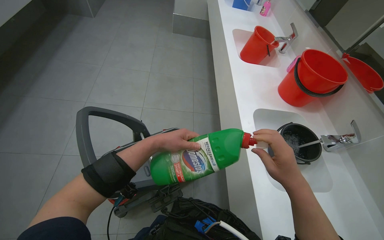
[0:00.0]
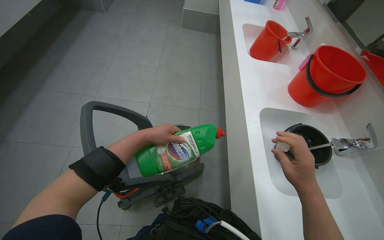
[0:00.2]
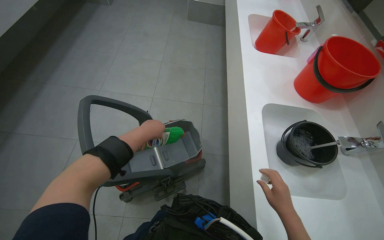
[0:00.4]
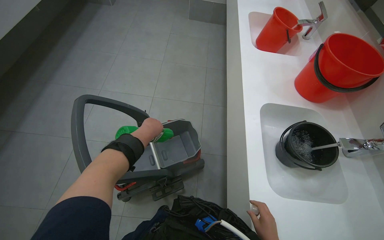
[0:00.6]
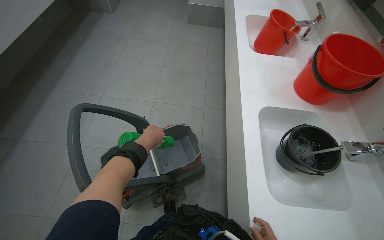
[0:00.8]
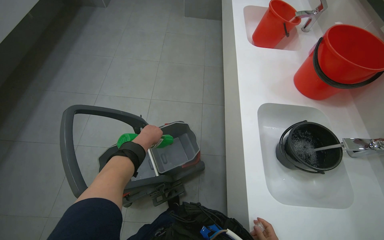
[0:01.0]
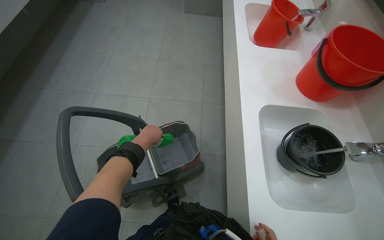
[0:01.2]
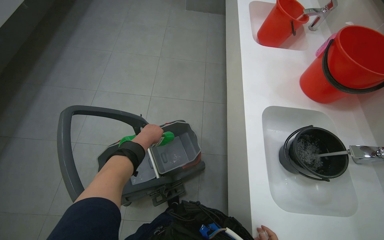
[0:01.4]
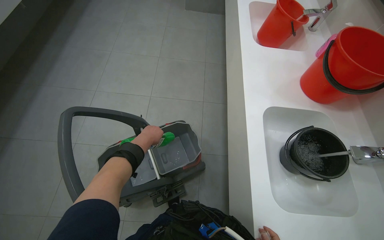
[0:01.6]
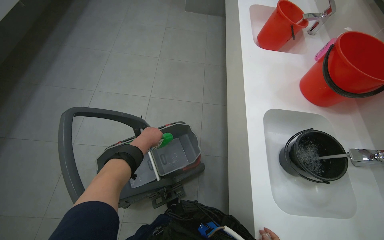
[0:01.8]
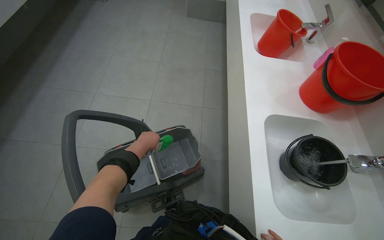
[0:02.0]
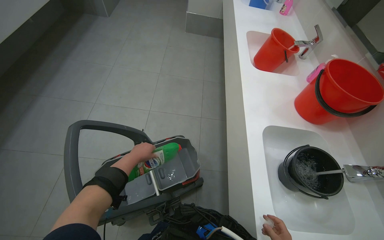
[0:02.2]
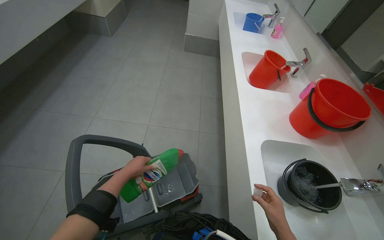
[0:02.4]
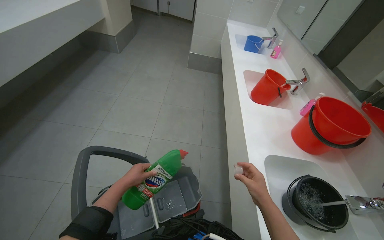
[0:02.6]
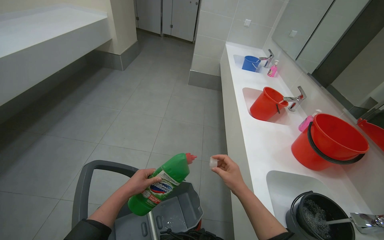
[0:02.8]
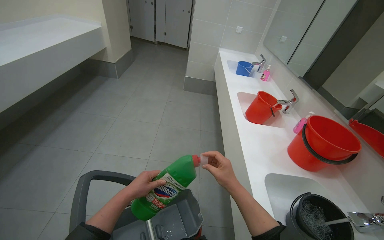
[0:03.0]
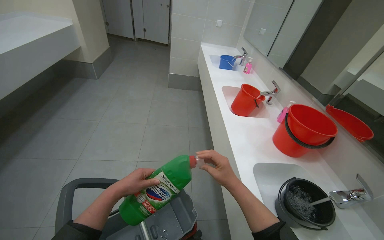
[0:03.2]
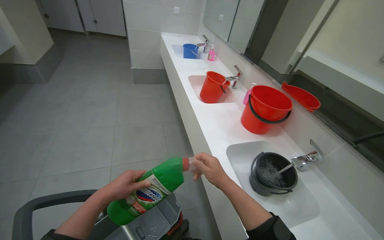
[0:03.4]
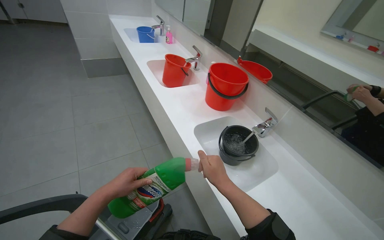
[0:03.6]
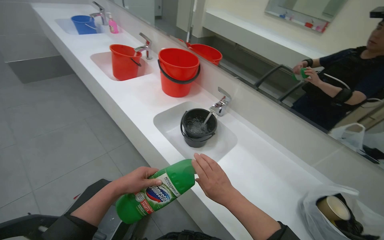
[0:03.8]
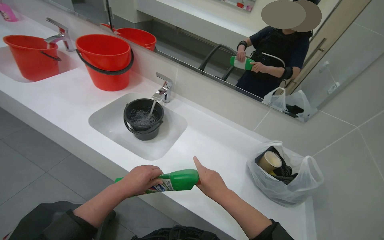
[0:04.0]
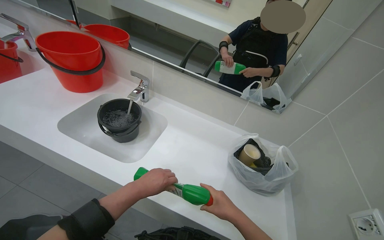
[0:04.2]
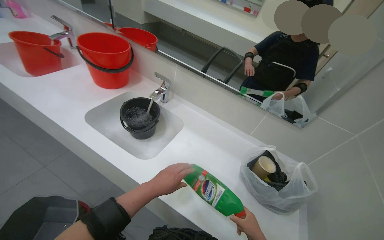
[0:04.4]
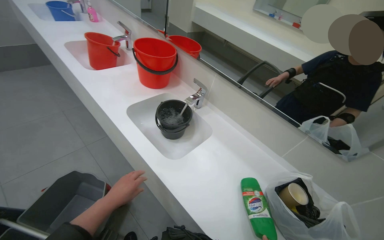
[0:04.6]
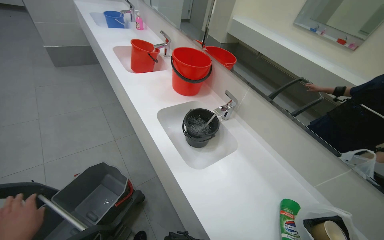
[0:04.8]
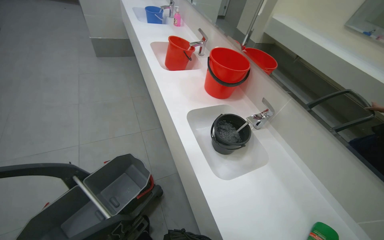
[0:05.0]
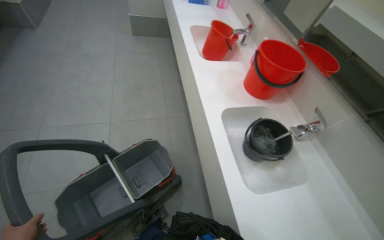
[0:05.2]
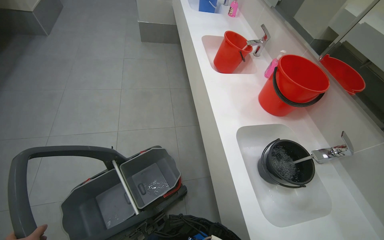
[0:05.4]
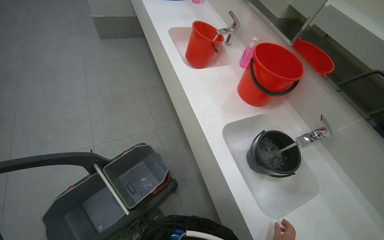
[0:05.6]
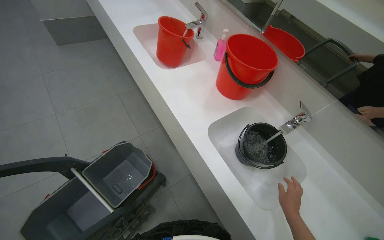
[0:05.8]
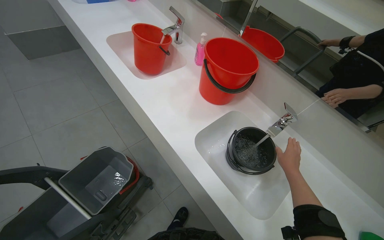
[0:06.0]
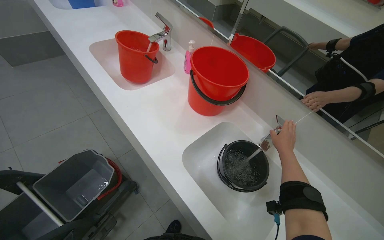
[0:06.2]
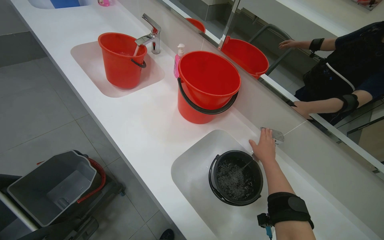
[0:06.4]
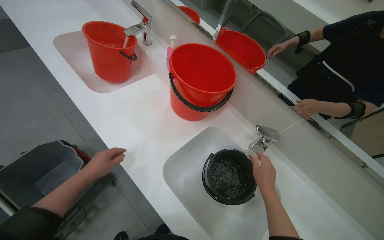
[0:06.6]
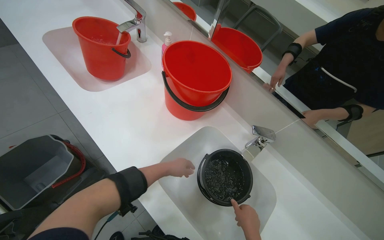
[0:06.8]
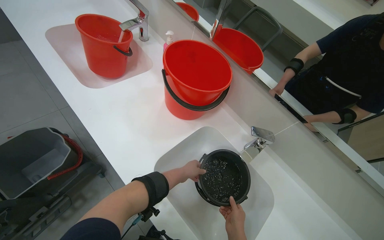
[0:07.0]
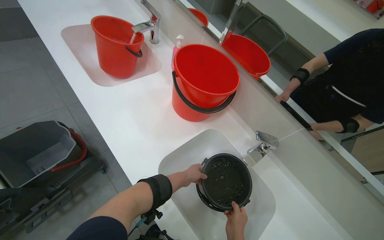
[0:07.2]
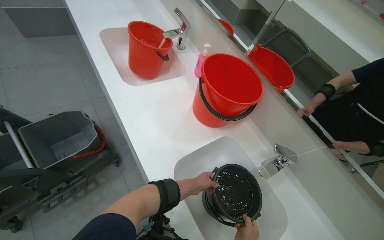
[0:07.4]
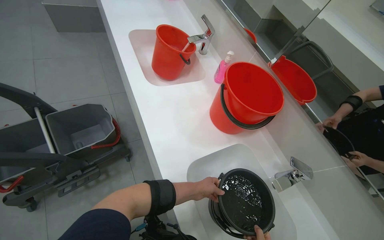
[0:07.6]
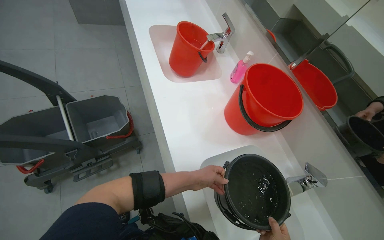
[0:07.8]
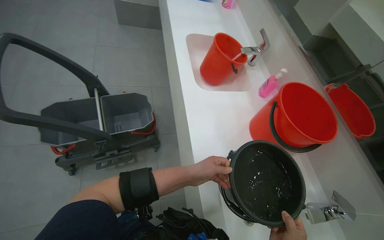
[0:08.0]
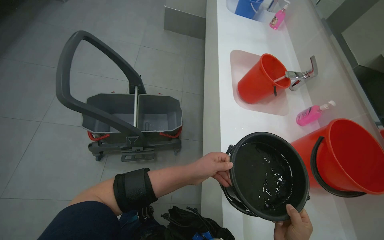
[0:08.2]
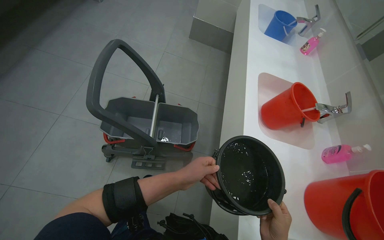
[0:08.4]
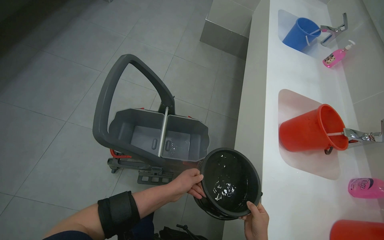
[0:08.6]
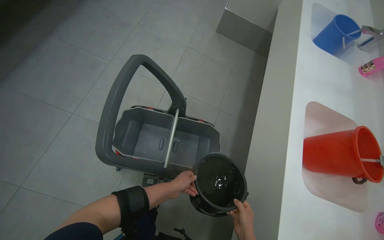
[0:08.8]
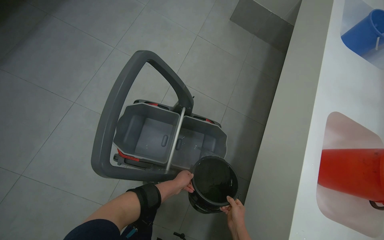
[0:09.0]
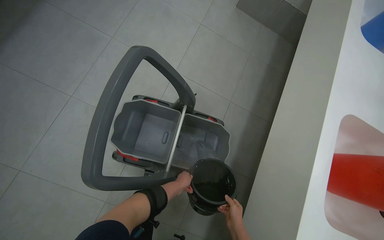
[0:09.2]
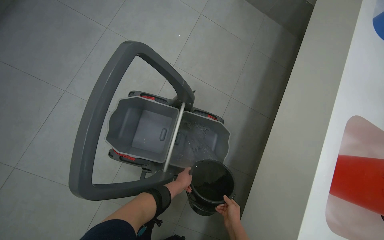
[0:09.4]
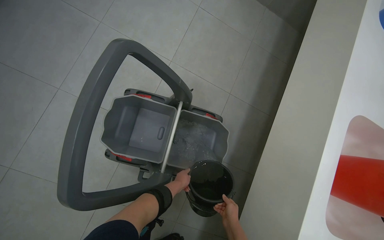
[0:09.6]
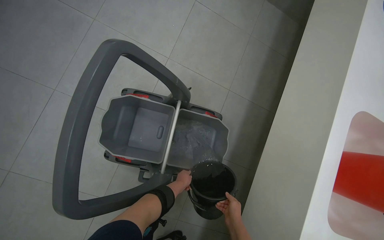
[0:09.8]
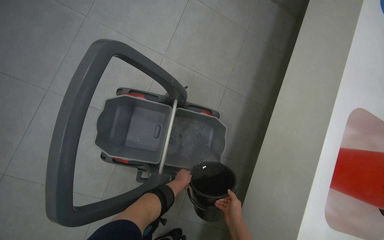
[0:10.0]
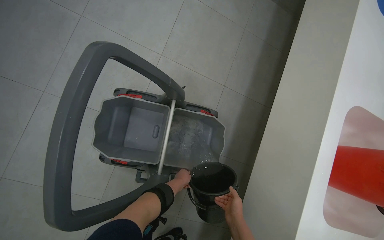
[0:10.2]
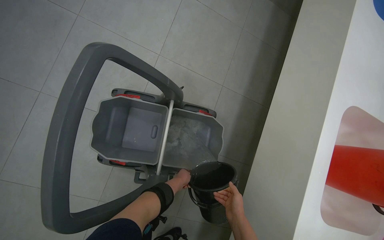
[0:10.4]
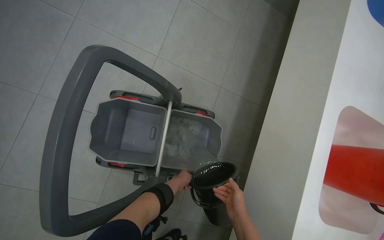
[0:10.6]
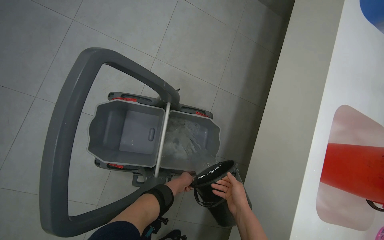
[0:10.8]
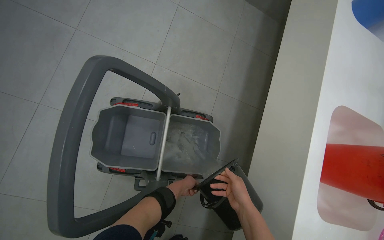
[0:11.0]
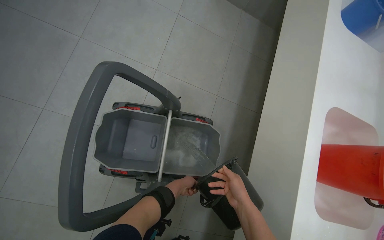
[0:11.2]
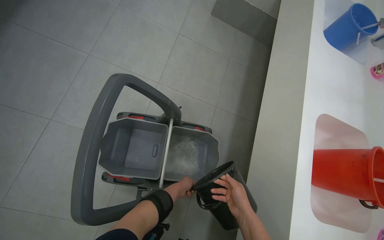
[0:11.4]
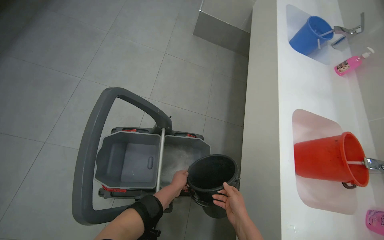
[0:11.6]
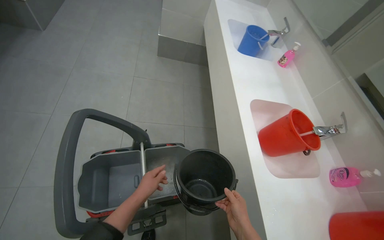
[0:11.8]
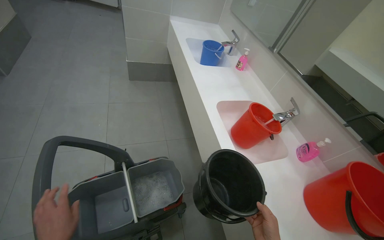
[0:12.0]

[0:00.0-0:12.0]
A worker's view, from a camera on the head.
Job: preparing cleaning supplies.
The whole recording: Preparing cleaning solution in cart. The worker fills multiple buckets with water and cleaning solution, then pours them into the cleaning cart.
0:00.0 to 0:01.6: The left hand is displaced farther from the camera by approximately 15 cm.
0:01.6 to 0:03.0: The camera pitches upward, by some 25 degrees.
0:03.0 to 0:04.4: The wearer looks roughly 60 degrees further to the right. The camera pitches downward, by some 15 degrees.
0:04.4 to 0:06.0: The head rotates approximately 25 degrees to the left.
0:07.6 to 0:09.0: The head turns to the left by some 55 degrees.
0:09.0 to 0:10.4: The right hand moves up the picture, some 10 cm.
0:10.4 to 0:12.0: The wearer moves some 40 cm. The wearer looks roughly 35 degrees further to the right. The view tips upward by some 25 degrees.

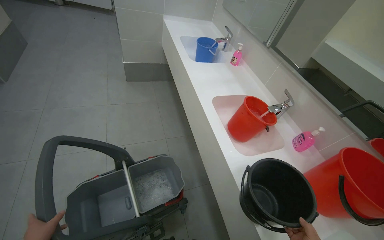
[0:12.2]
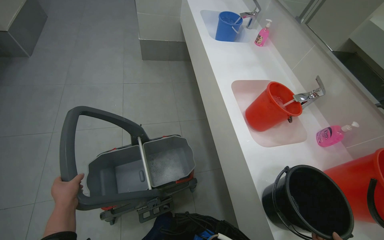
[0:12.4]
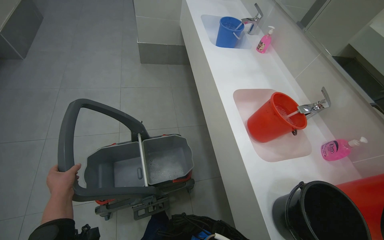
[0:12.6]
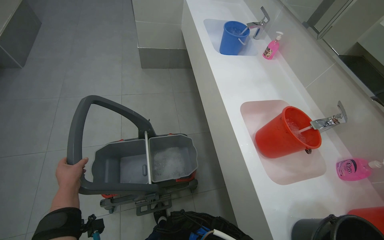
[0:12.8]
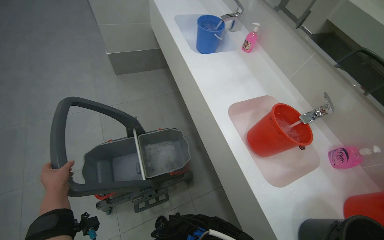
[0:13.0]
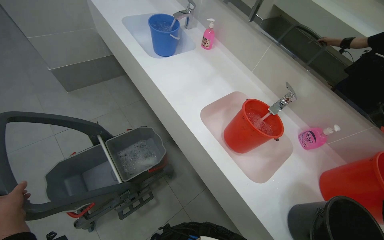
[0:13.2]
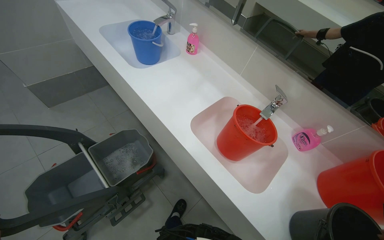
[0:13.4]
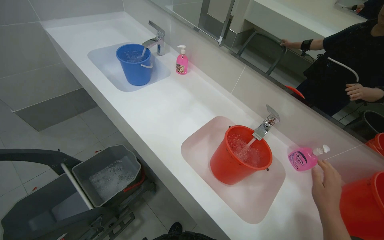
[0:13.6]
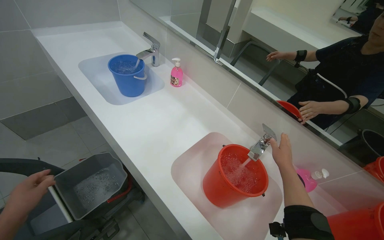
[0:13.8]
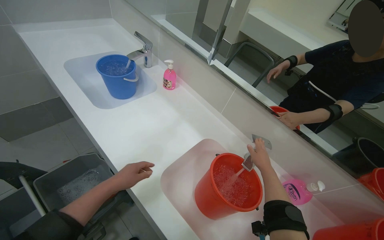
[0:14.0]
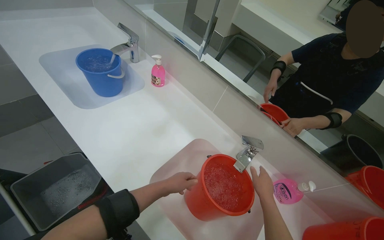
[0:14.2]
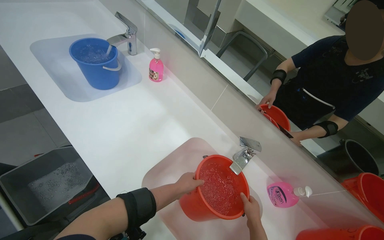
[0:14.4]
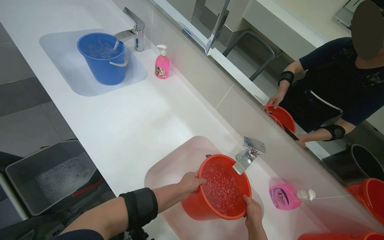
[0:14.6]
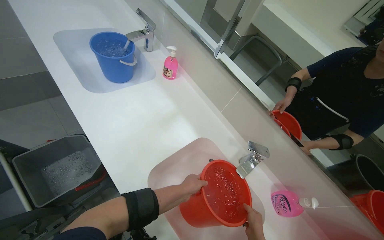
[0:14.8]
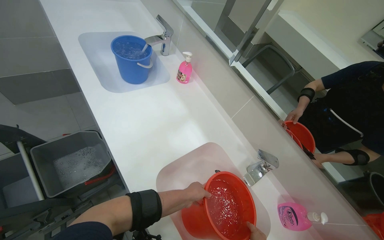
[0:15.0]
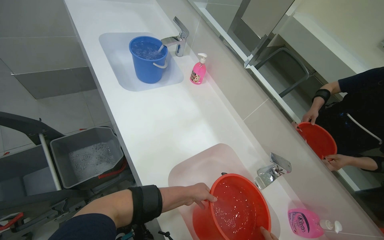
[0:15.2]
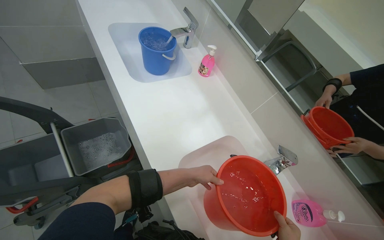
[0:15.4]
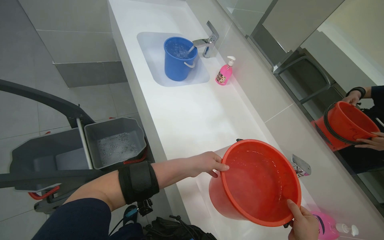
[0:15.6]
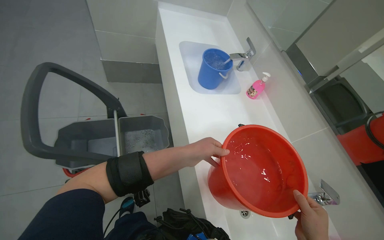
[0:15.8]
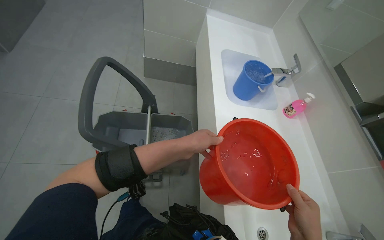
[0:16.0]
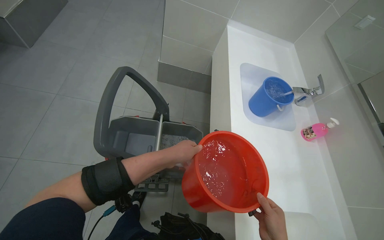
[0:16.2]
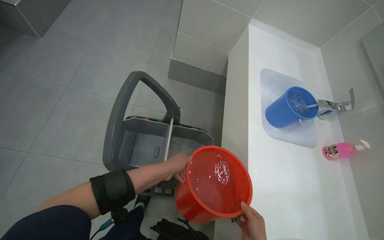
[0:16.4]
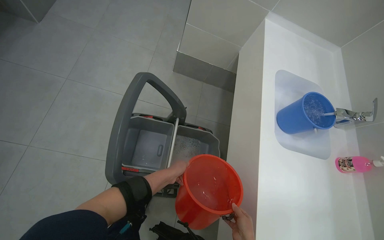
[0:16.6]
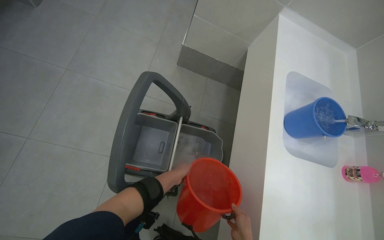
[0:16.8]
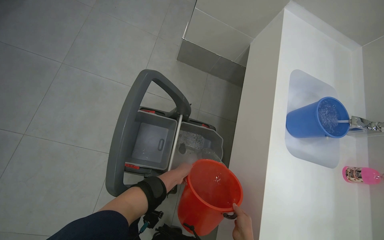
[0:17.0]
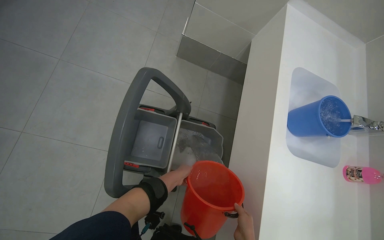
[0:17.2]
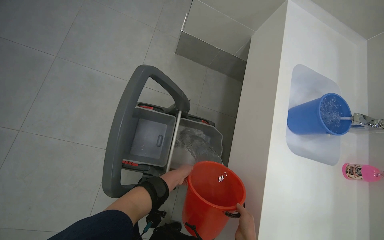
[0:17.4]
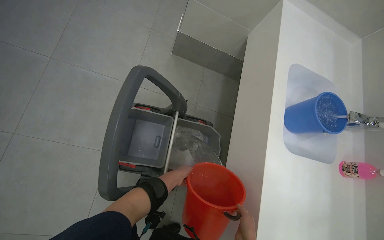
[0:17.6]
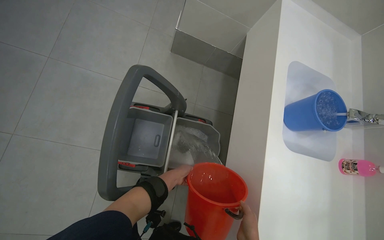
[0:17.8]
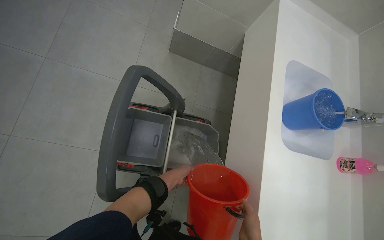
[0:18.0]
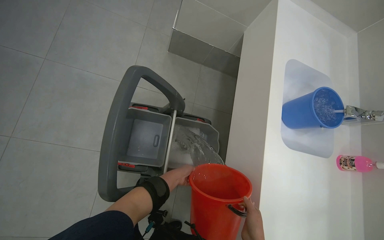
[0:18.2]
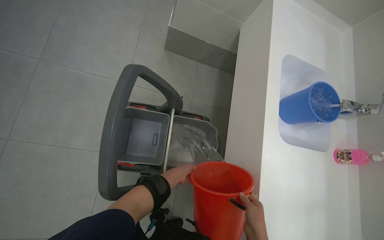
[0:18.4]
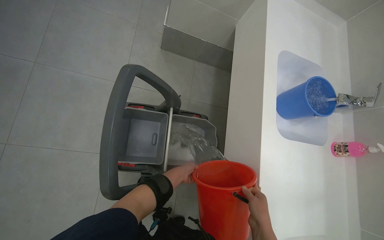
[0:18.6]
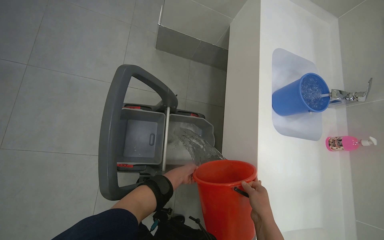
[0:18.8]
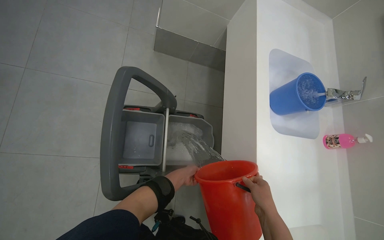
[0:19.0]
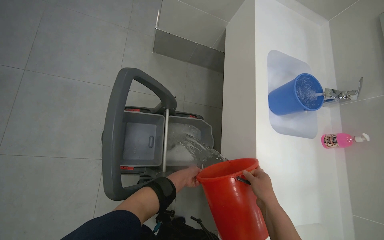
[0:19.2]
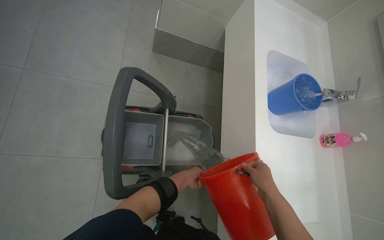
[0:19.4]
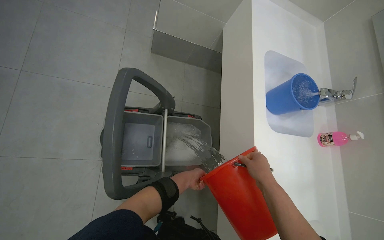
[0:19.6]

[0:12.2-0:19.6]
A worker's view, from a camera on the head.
Job: preparing cleaning supplies.
The whole recording: Preparing cleaning solution in cart. The worker fills multiple buckets with water and cleaning solution, then pours them into the cleaning cart.
0:12.2 to 0:13.6: The head travels some 50 cm. The head rotates about 25 degrees to the right.
0:15.2 to 0:16.6: The wearer moves approximately 50 cm. The head rotates roughly 40 degrees to the left.
0:18.2 to 0:19.6: The right hand is displaced up the picture by about 10 cm.
